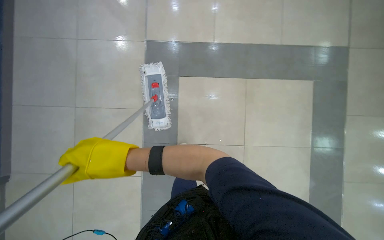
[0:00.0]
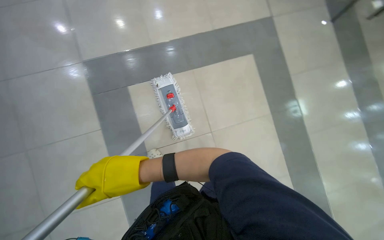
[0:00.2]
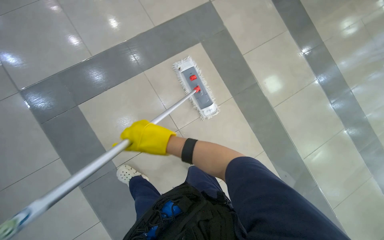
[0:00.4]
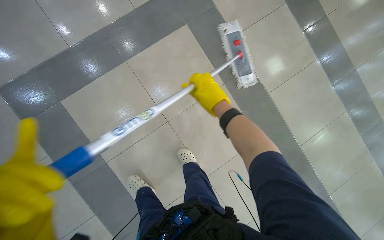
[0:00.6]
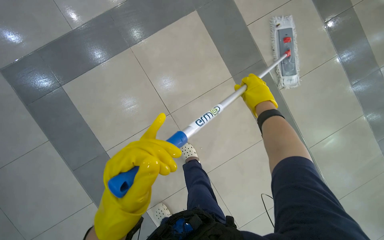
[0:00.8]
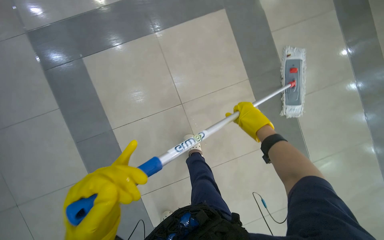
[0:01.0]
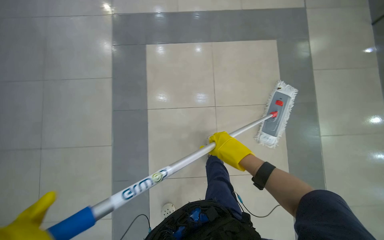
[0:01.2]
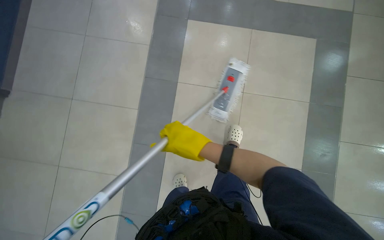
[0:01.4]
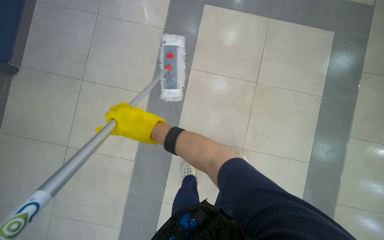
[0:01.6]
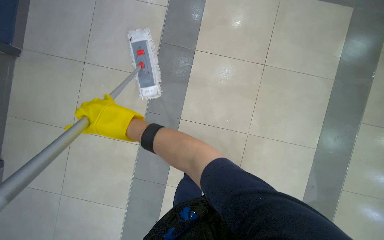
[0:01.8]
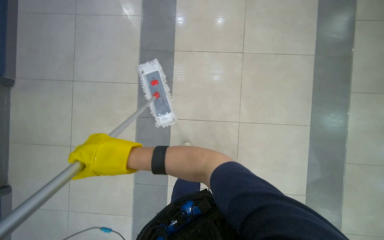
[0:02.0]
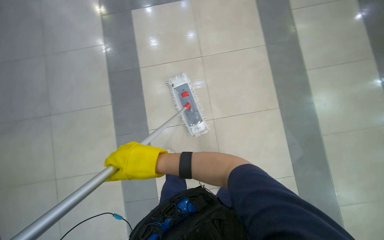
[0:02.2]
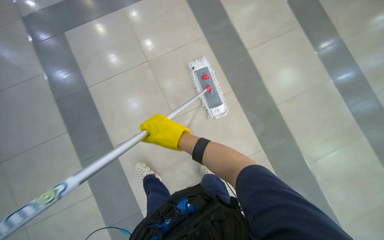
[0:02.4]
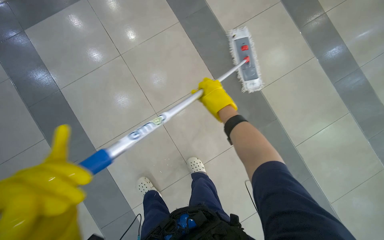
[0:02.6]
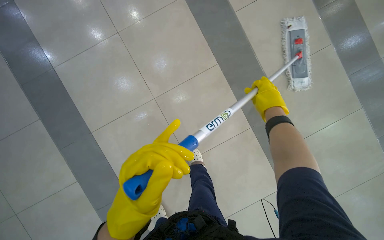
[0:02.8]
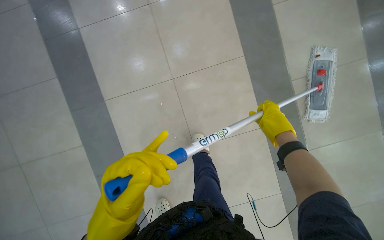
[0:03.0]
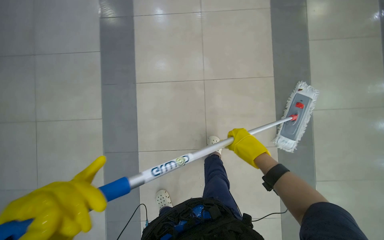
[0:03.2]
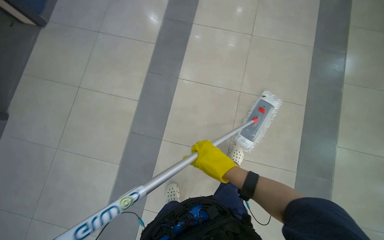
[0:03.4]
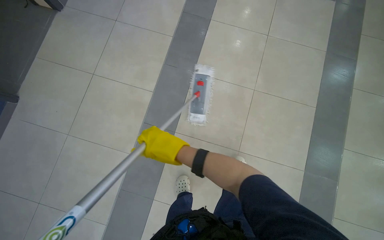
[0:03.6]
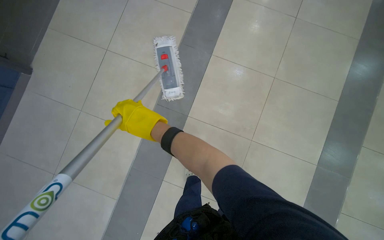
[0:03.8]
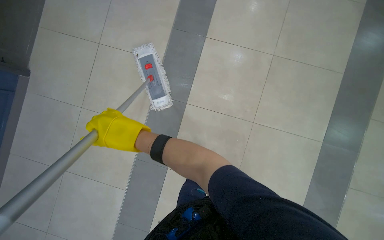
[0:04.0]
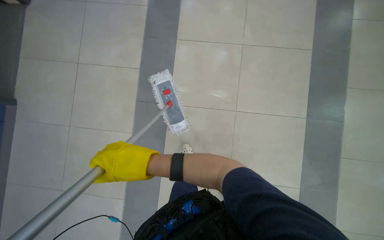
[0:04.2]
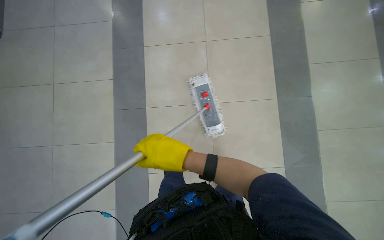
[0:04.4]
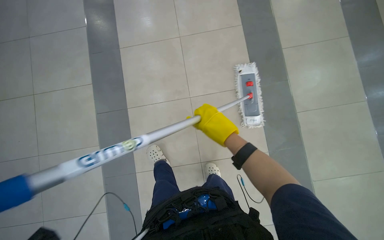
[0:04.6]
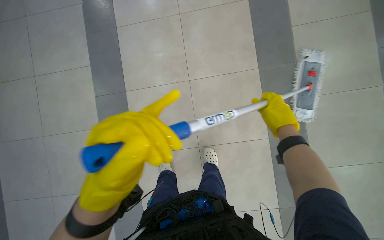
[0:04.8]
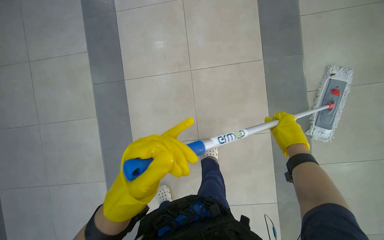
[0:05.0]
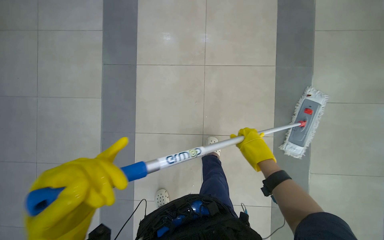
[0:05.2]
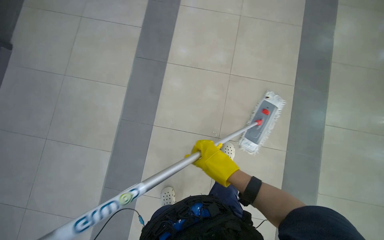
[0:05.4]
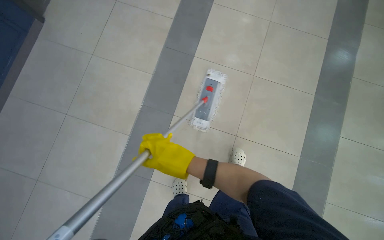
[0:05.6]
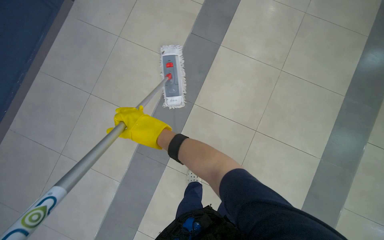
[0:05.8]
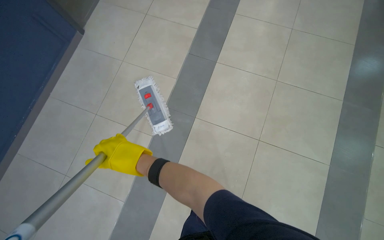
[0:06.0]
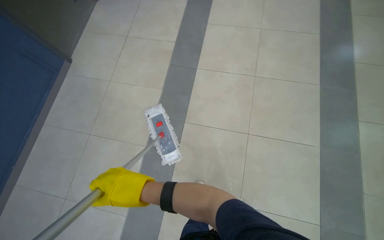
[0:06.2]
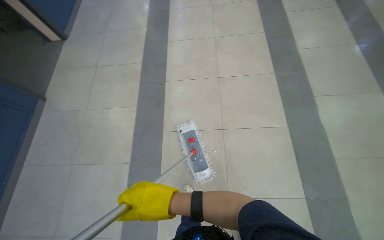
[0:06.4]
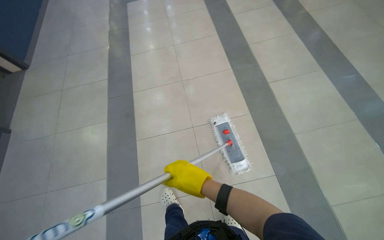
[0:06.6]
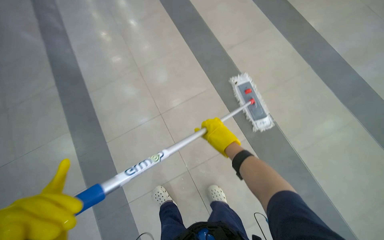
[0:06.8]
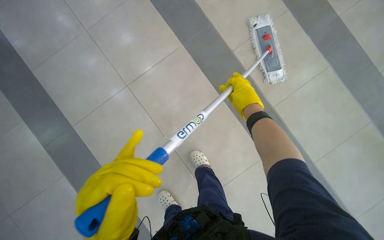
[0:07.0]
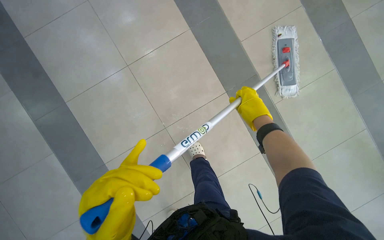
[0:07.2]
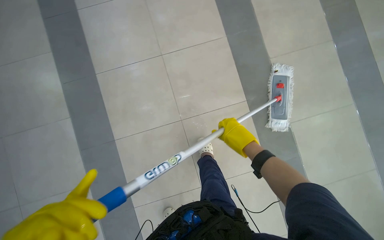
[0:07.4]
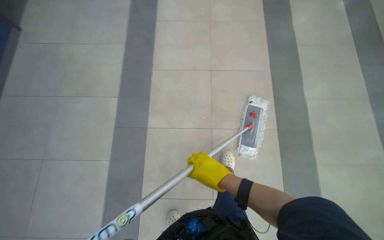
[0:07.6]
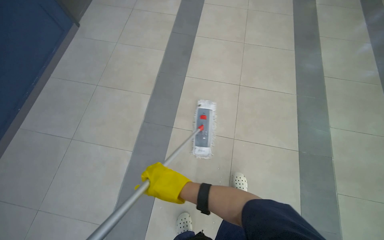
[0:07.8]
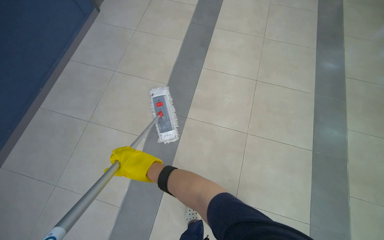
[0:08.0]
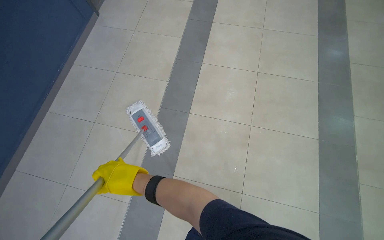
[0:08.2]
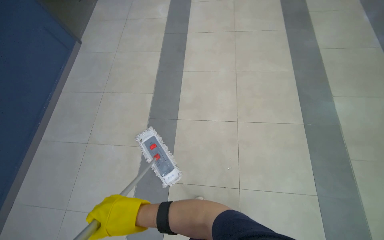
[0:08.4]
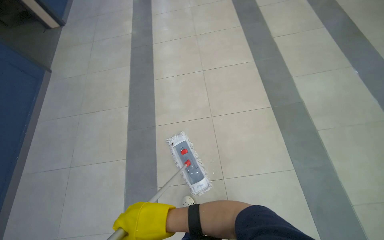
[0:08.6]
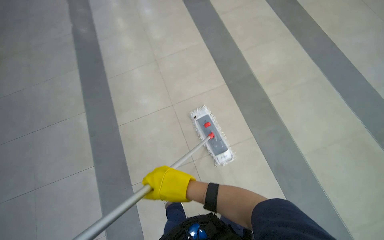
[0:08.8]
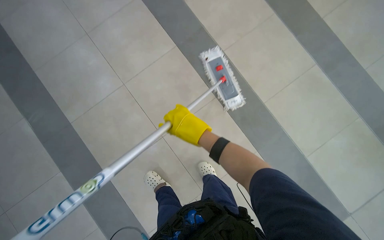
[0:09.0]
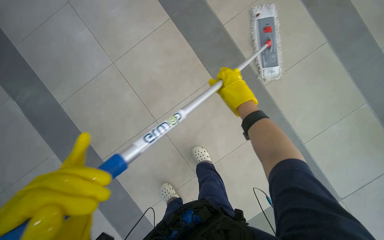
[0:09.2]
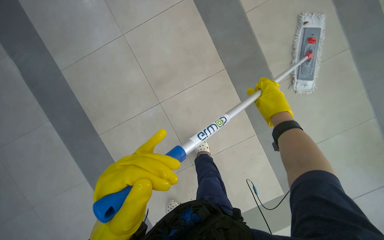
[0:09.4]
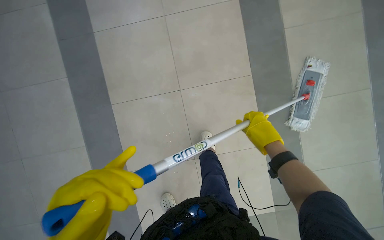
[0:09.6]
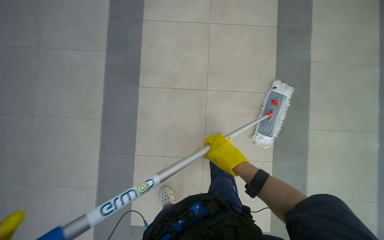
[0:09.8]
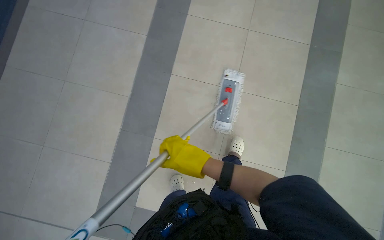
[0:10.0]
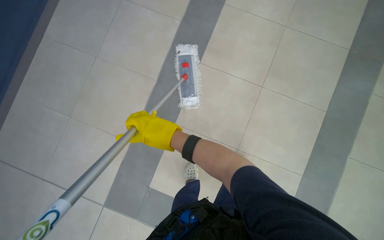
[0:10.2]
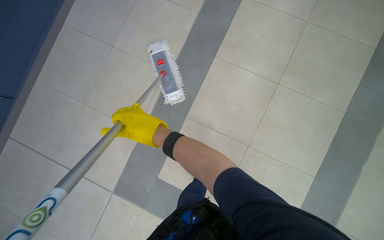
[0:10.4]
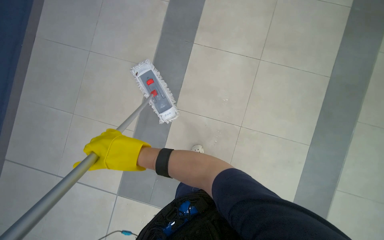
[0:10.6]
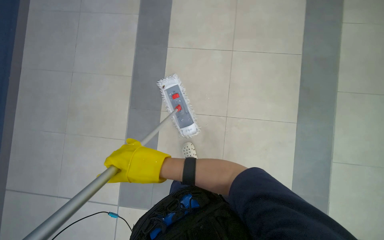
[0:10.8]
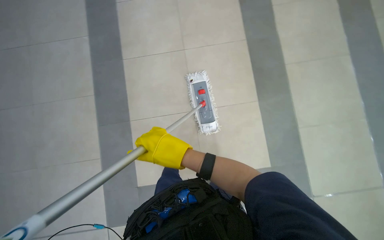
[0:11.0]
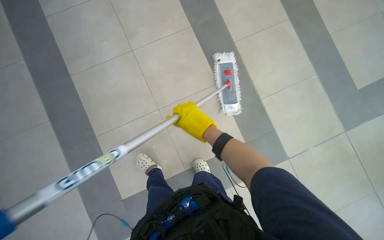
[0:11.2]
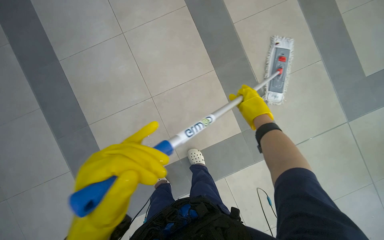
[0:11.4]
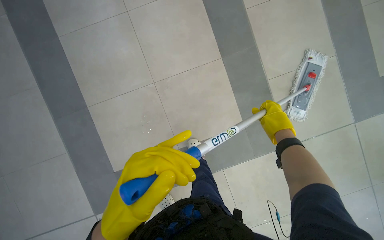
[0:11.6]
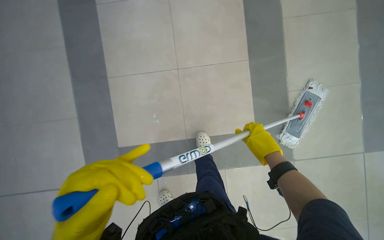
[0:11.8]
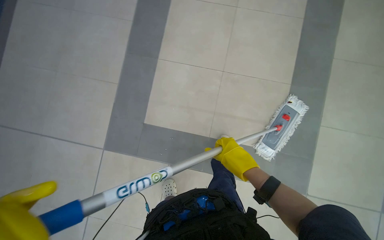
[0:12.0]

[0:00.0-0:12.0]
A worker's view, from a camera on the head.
Job: mopping floor.
The whole recording: Mopping floor. The worker mops the floor, including inside the elevator, and rinses the mop head in the bucket.
0:01.6 to 0:03.0: The right hand moves to the right and farther from the camera, some 40 cm.
0:09.0 to 0:10.4: The camera sweeps to the right, by roughly 25 degrees. The right hand goes to the right and returns, some 30 cm each way.
0:10.4 to 0:12.0: The scene turns some 30 degrees counterclockwise in the picture.

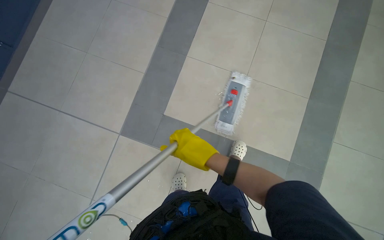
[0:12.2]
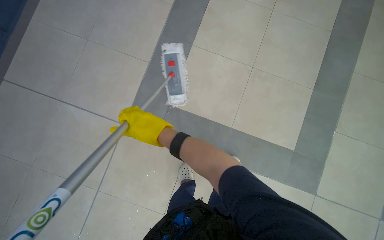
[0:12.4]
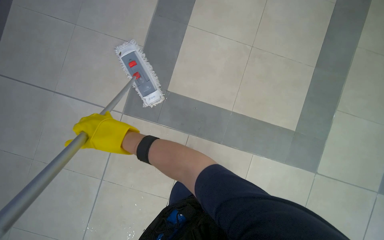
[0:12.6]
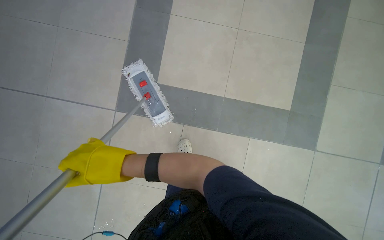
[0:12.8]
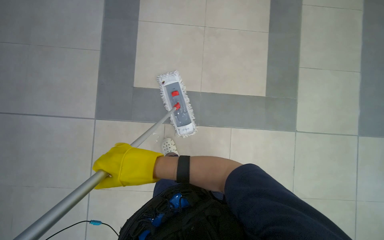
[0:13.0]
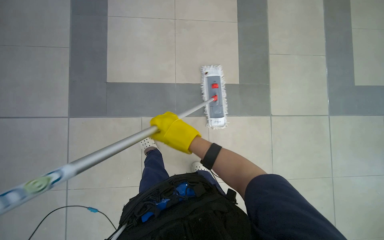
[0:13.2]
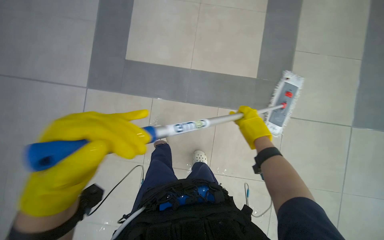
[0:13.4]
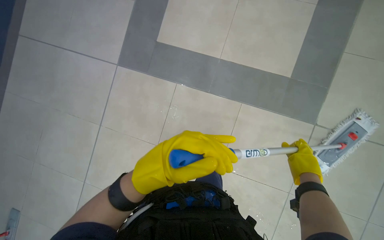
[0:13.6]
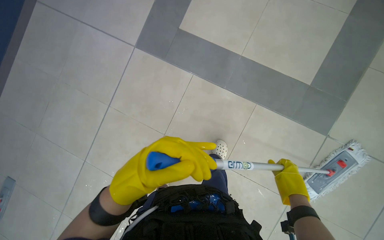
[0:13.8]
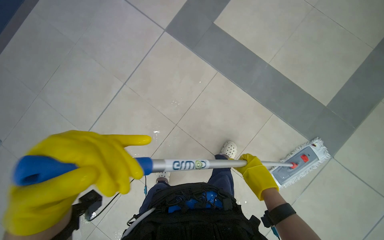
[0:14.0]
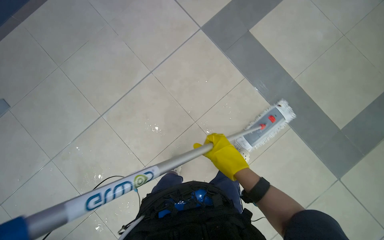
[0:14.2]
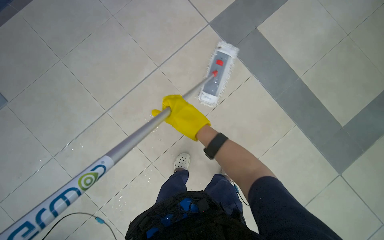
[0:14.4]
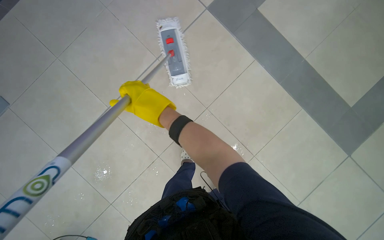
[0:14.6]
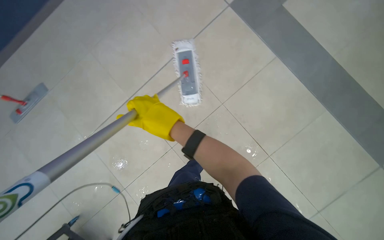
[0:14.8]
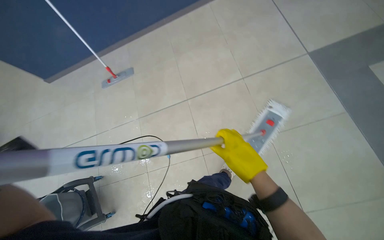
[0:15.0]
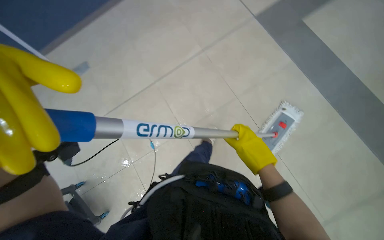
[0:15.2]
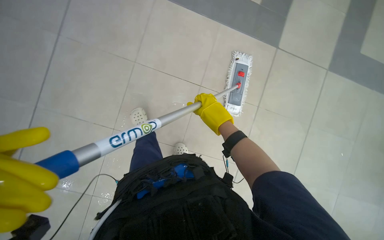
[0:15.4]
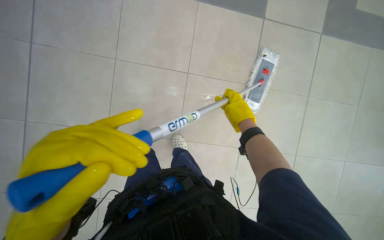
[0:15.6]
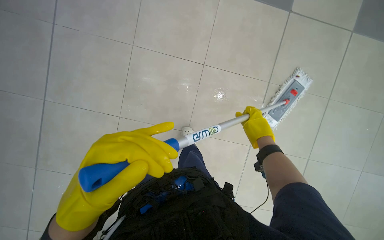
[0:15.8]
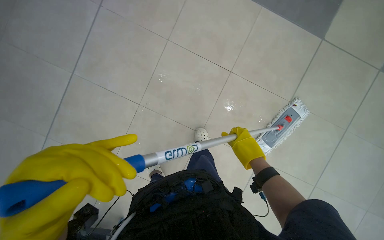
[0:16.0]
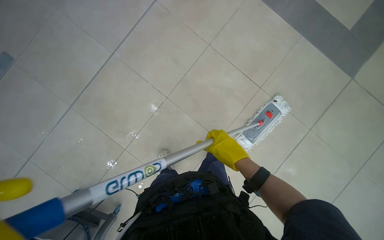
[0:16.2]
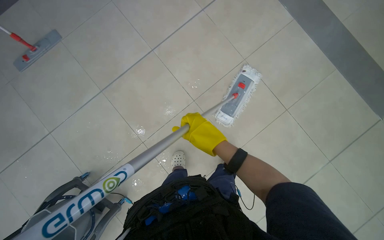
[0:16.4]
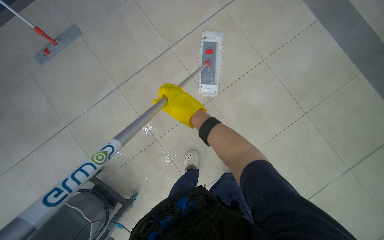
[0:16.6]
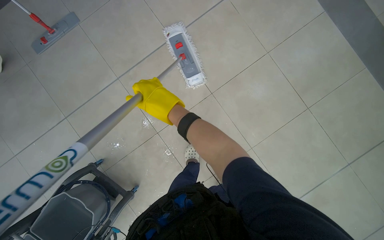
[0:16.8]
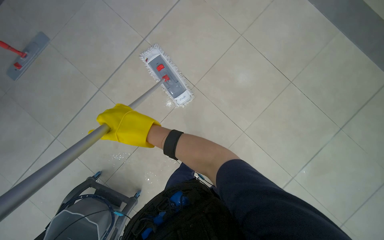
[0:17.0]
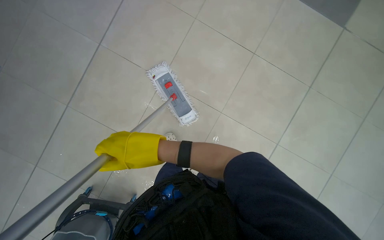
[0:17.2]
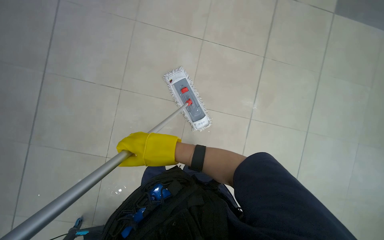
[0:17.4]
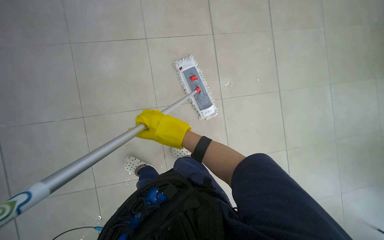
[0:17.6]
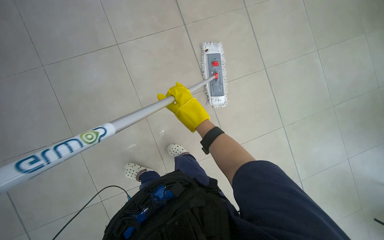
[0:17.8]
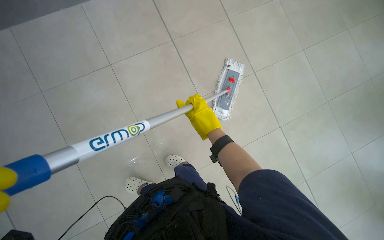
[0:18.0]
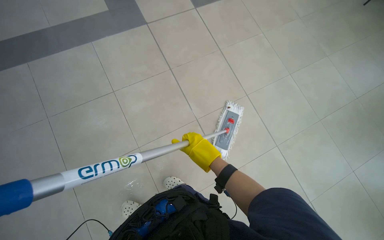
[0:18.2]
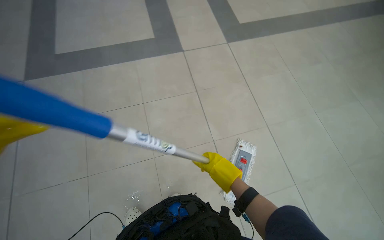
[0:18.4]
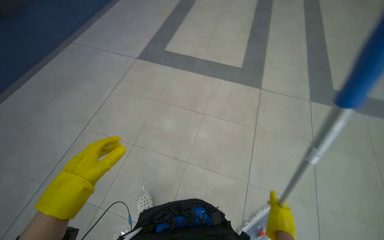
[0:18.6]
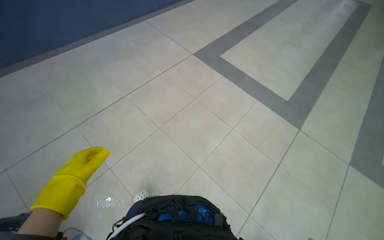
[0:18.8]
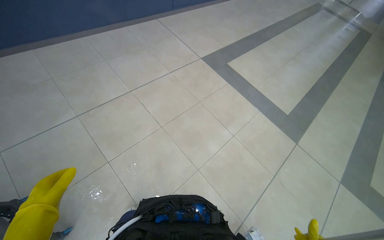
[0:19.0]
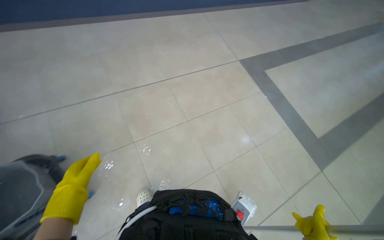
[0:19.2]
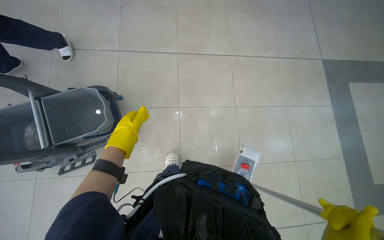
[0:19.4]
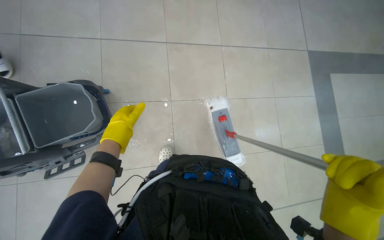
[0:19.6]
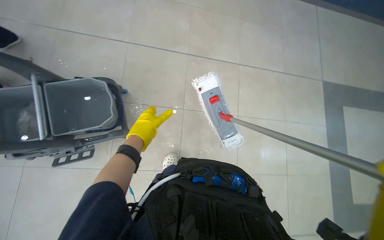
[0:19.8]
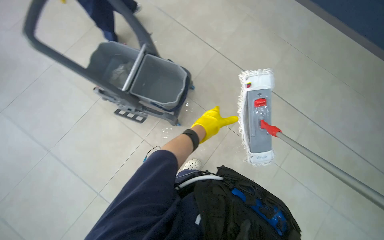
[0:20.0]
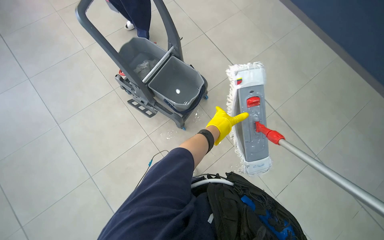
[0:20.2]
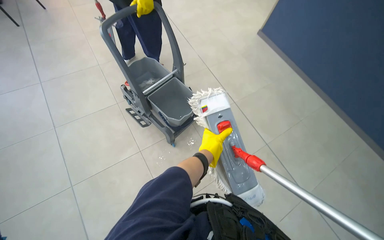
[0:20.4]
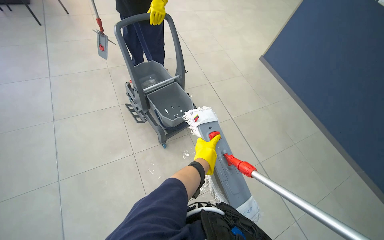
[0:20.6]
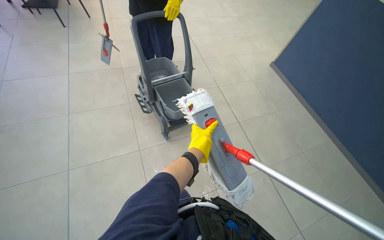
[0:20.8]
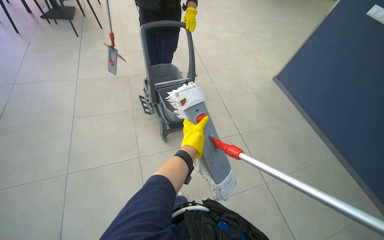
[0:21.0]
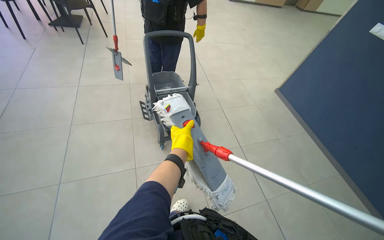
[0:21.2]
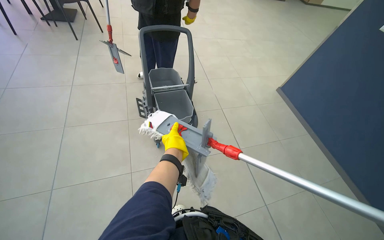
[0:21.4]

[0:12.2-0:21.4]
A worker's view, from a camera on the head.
Job: mopping floor.
The whole recording: Mopping floor. The worker mops the floor, including inside the elevator, and rinses the mop head in the bucket.
0:12.2 to 0:13.8: The camera is carried roughly 50 cm.
0:13.8 to 0:15.2: The right hand moves approximately 60 cm to the left and comes back.
0:15.2 to 0:16.8: The right hand swings left and right, about 30 cm each way, with 2 reversals.
0:18.4 to 0:19.8: The camera travels some 50 cm. The wearer looks roughly 90 degrees further to the left.
0:19.8 to 0:21.4: The view tilts approximately 35 degrees upward. Everything in view rotates some 40 degrees clockwise.
